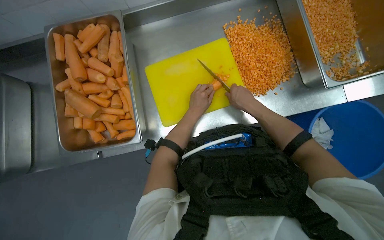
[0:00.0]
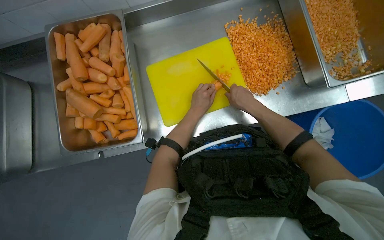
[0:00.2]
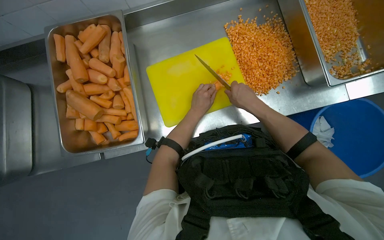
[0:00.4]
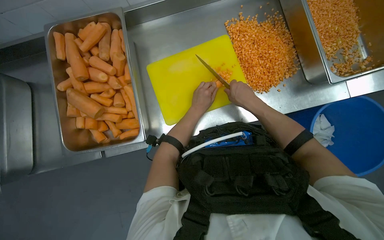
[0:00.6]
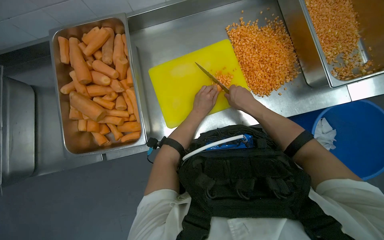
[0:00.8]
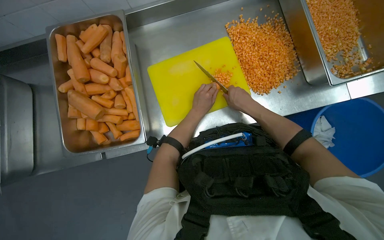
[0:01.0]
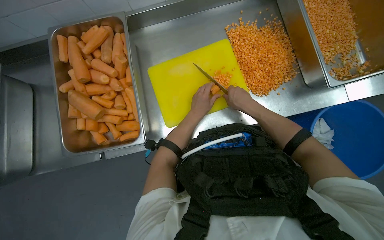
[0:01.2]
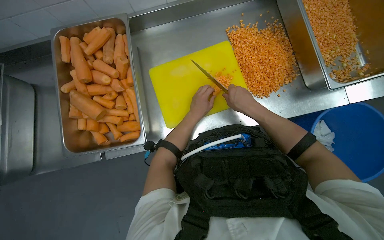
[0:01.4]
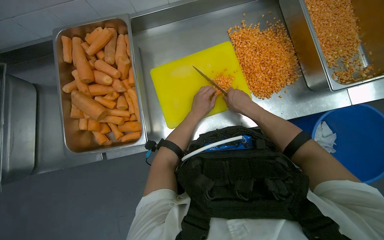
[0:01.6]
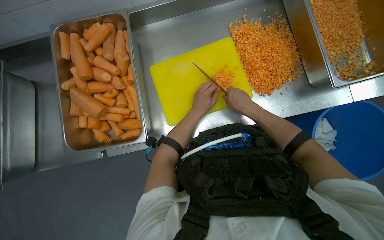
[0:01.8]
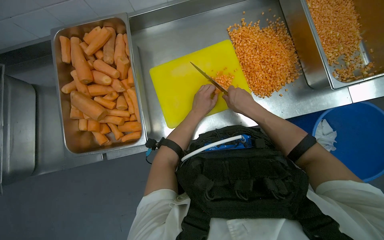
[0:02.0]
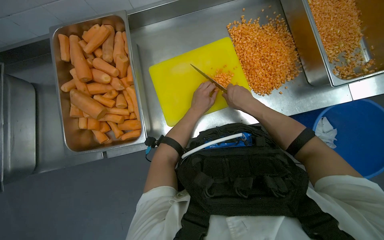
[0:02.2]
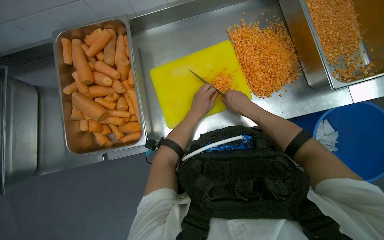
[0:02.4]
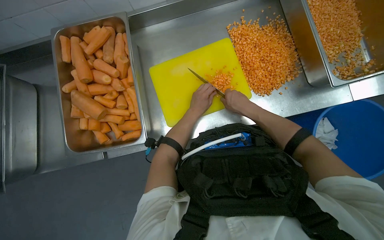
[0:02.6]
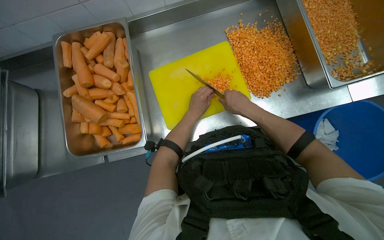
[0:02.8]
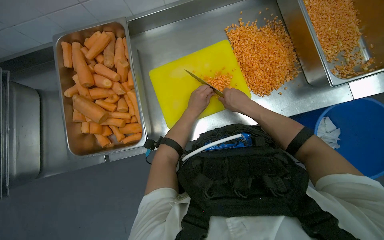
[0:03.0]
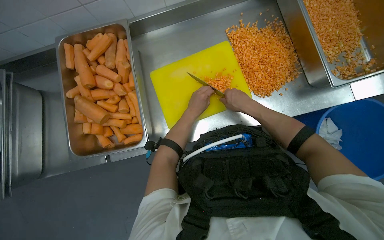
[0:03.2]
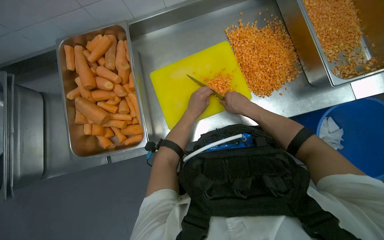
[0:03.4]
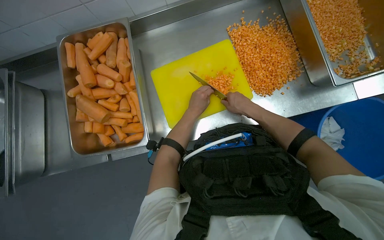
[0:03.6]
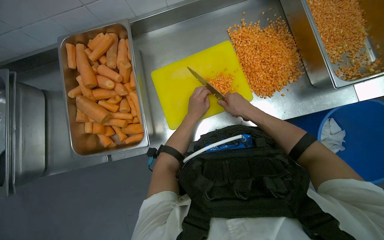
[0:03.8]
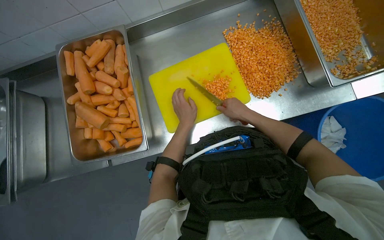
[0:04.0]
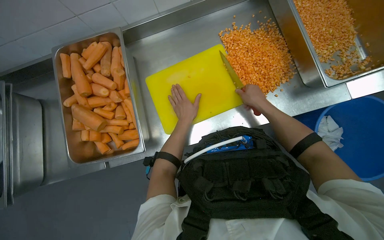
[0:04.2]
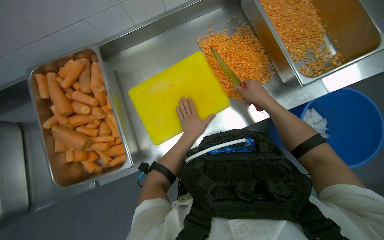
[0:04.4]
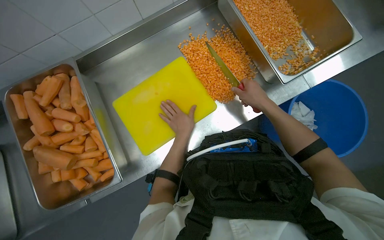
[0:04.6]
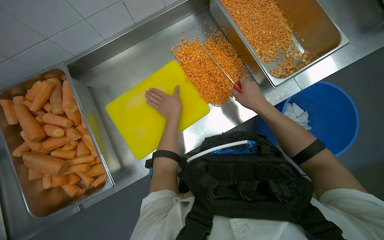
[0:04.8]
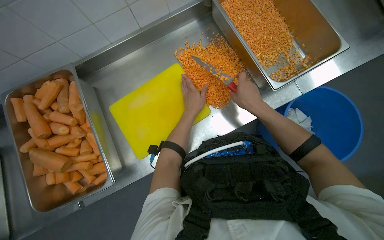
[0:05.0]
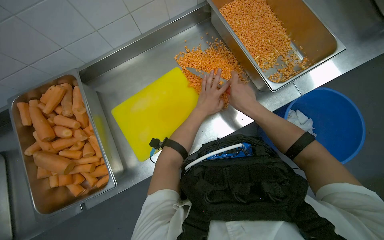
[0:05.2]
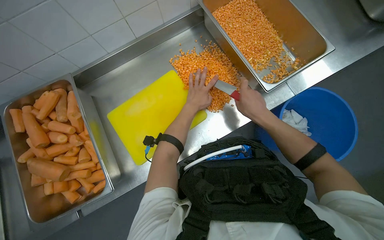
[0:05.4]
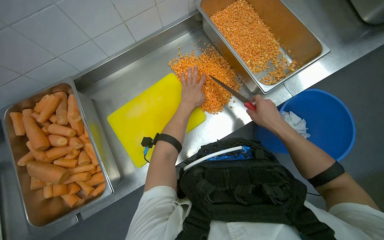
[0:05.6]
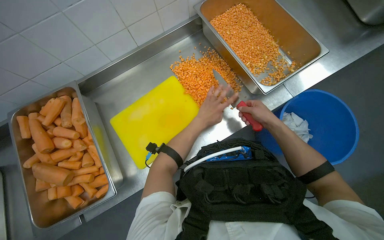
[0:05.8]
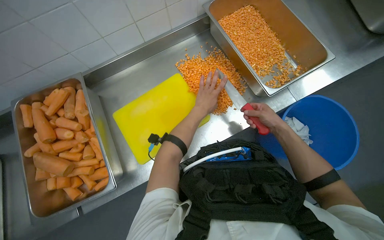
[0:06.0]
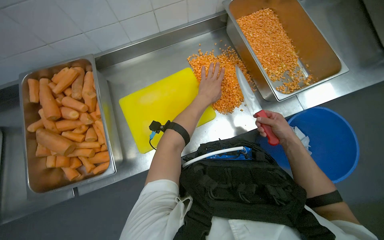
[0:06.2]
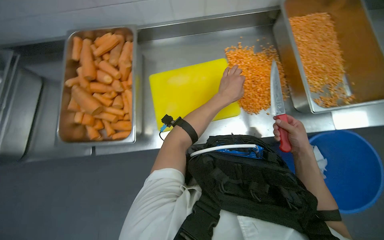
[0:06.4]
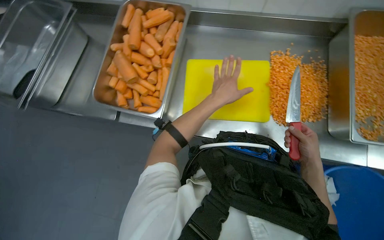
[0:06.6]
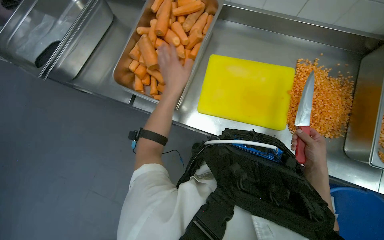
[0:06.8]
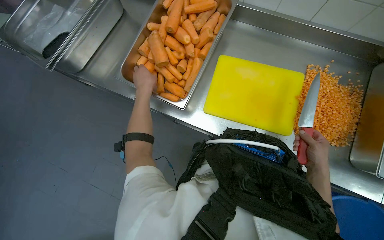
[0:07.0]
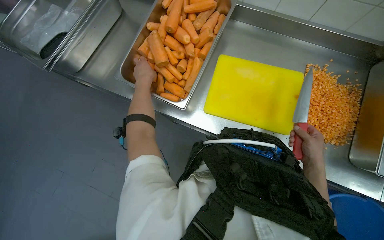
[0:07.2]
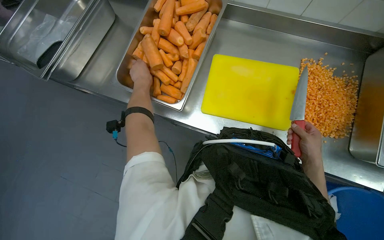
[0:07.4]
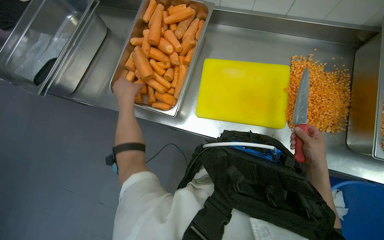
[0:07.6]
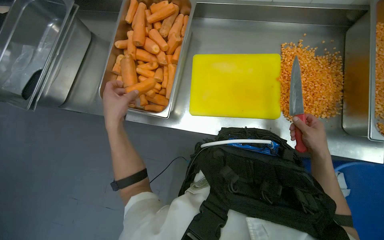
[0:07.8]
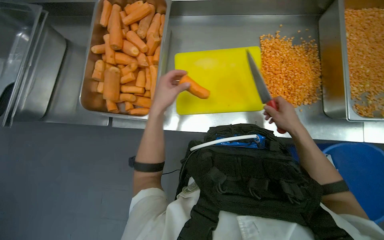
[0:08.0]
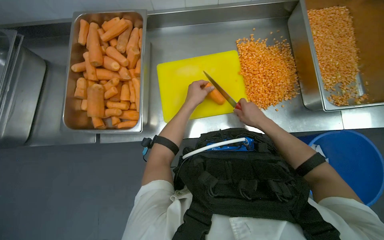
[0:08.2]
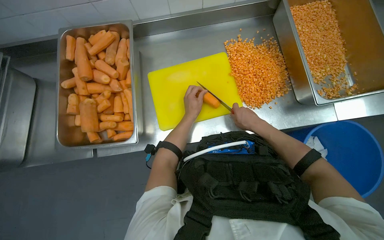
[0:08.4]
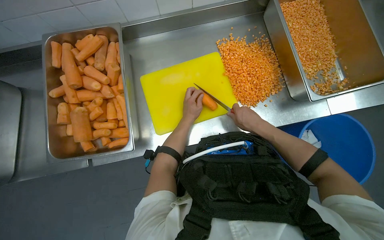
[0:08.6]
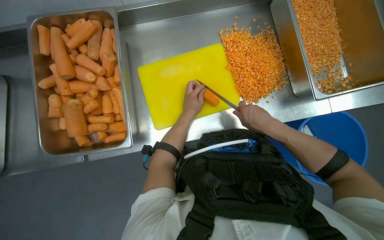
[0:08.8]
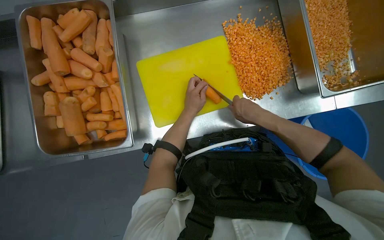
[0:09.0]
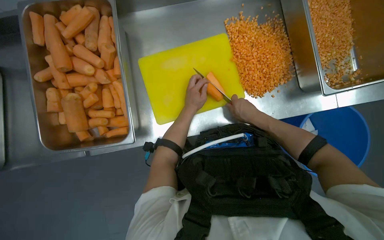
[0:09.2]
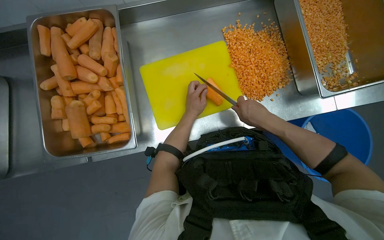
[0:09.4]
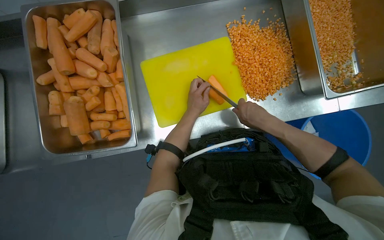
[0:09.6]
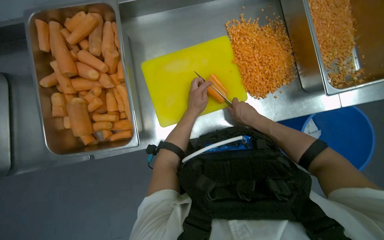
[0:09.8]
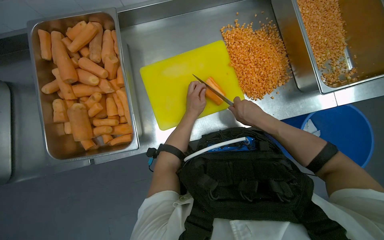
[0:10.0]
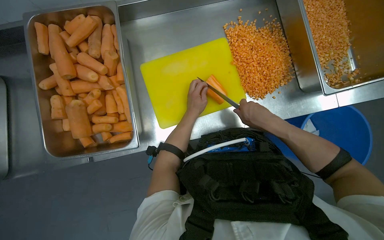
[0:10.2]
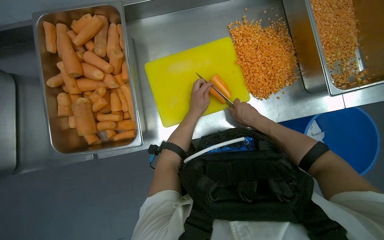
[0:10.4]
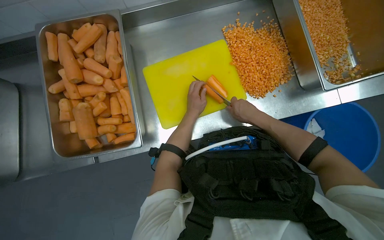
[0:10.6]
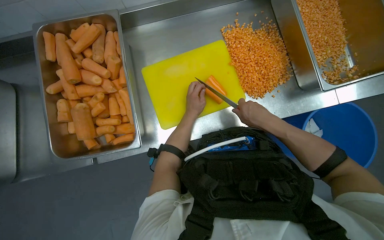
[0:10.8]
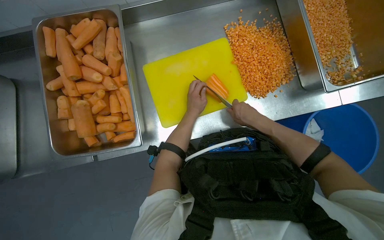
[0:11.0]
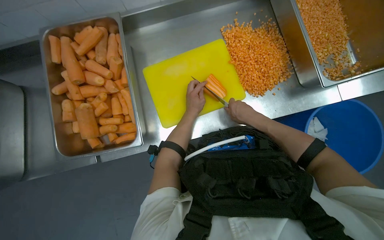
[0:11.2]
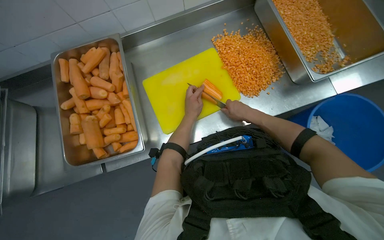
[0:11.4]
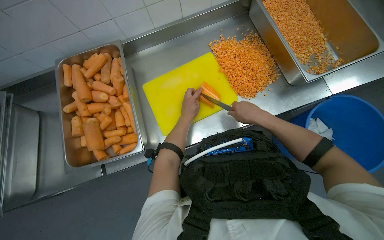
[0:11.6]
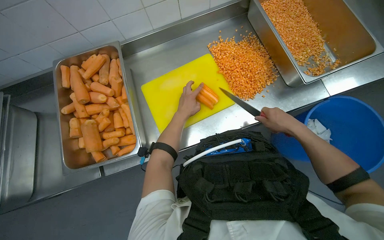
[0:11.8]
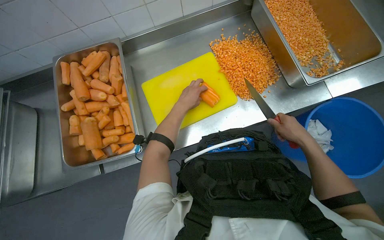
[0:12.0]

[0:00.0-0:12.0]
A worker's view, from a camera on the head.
Job: preparing food.
The whole recording: Dicing carrots on cutting board. The worker continues dicing carrots on a yellow cutting board and pushes the diced pieces into a metal tray.
0:00.0 to 0:03.0: The hands work in one place, with small movements.
0:03.0 to 0:04.4: The right hand shifts roughly 15 cm to the right.
0:04.4 to 0:06.0: The left hand goes roughly 15 cm up the picture; the right hand shifts about 15 cm to the right.
0:06.0 to 0:07.6: The wearer looks about 45 degrees further to the left.
0:07.6 to 0:09.0: The head turns to the right by some 30 degrees. The left hand moves to the right, some 35 cm, while the right hand travels to the left by some 10 cm.
0:09.0 to 0:10.4: The hands make small movements and keep their place.
0:10.4 to 0:12.0: The right hand shifts approximately 20 cm to the right and down the picture.

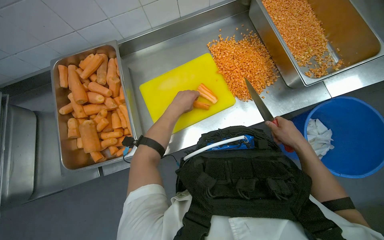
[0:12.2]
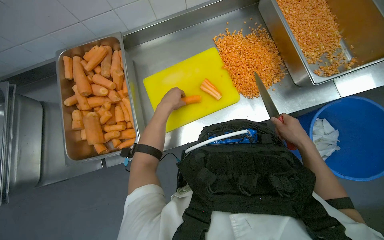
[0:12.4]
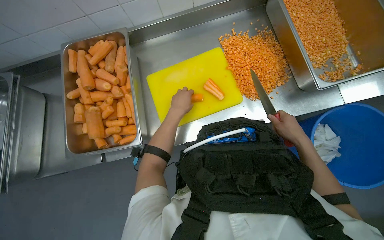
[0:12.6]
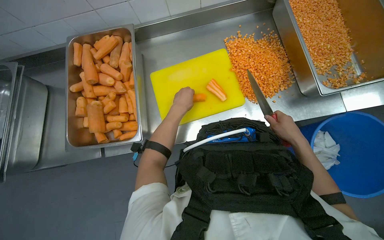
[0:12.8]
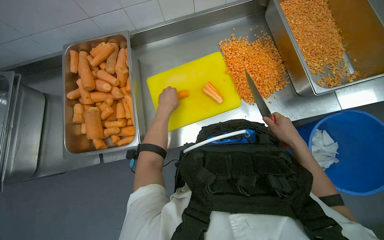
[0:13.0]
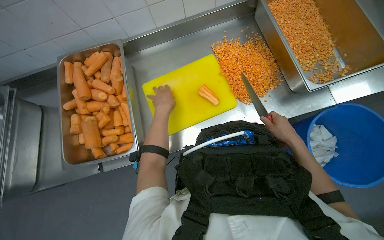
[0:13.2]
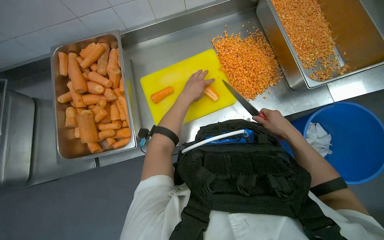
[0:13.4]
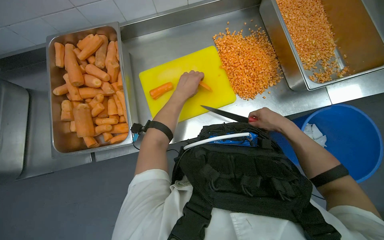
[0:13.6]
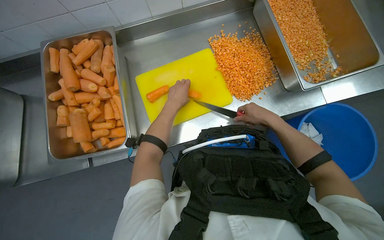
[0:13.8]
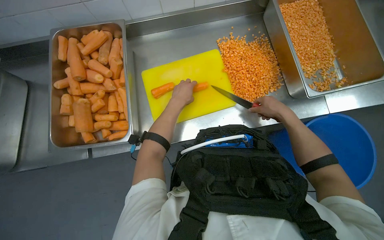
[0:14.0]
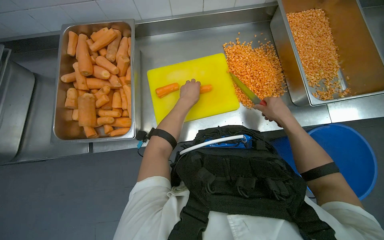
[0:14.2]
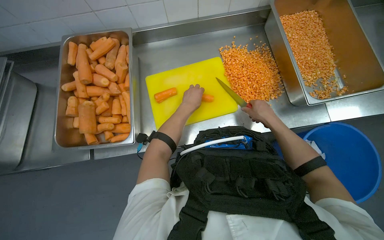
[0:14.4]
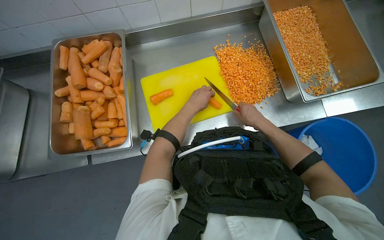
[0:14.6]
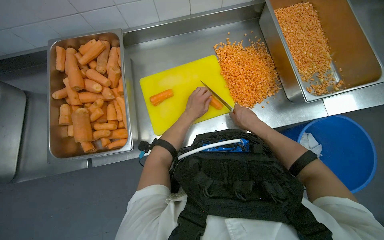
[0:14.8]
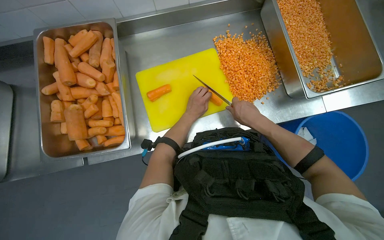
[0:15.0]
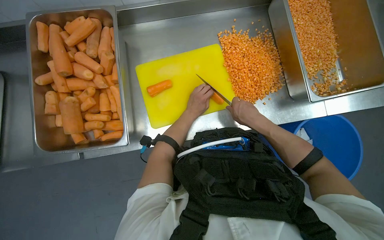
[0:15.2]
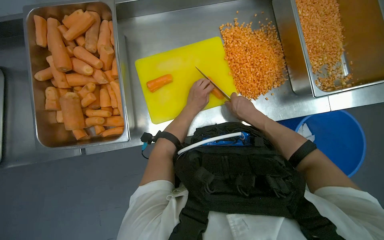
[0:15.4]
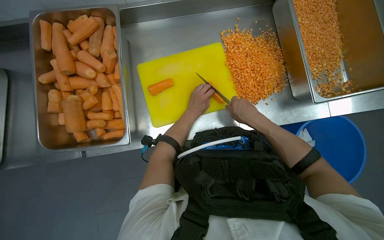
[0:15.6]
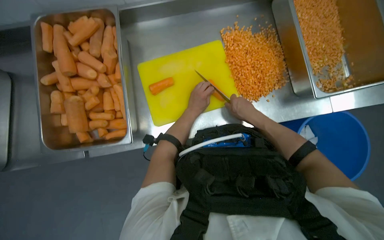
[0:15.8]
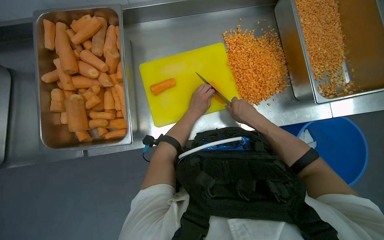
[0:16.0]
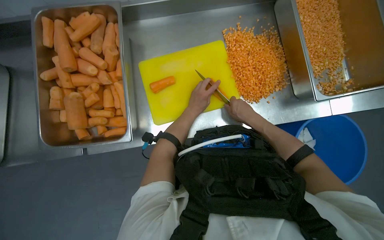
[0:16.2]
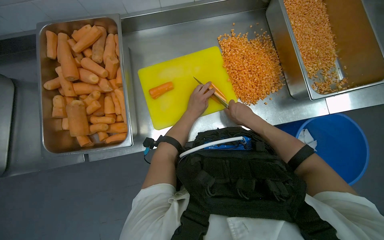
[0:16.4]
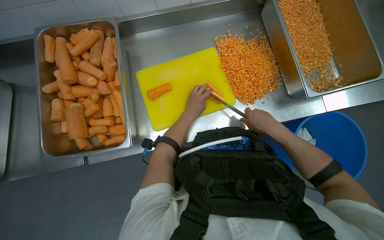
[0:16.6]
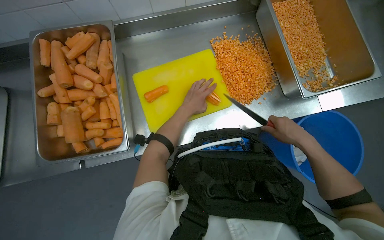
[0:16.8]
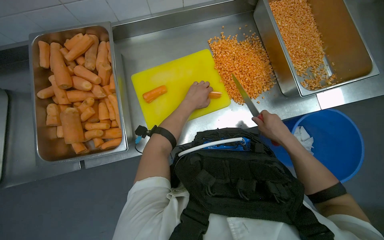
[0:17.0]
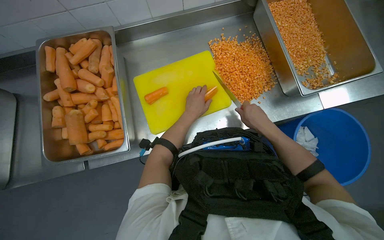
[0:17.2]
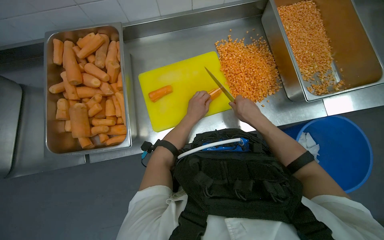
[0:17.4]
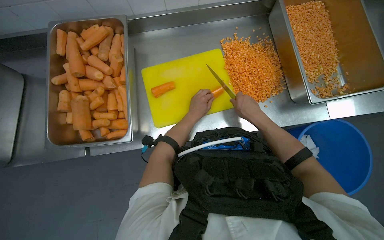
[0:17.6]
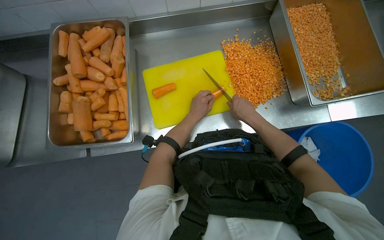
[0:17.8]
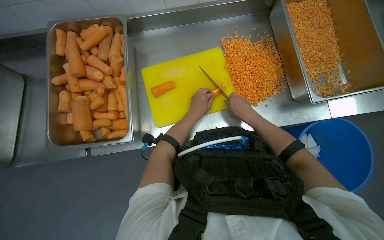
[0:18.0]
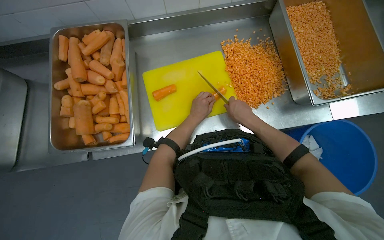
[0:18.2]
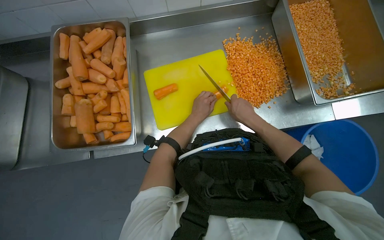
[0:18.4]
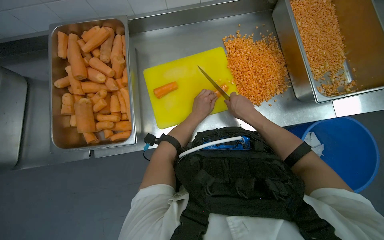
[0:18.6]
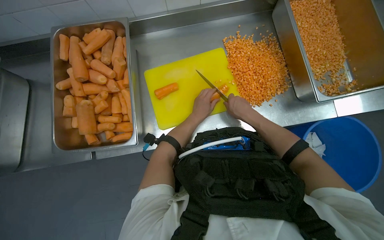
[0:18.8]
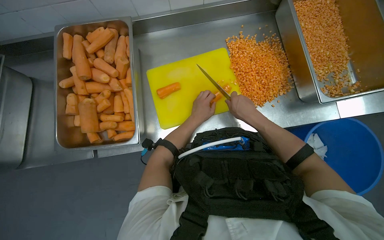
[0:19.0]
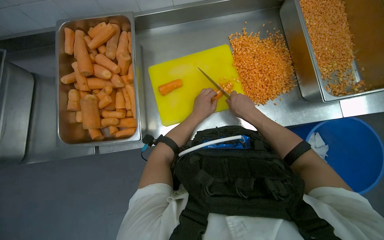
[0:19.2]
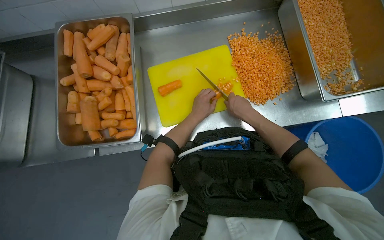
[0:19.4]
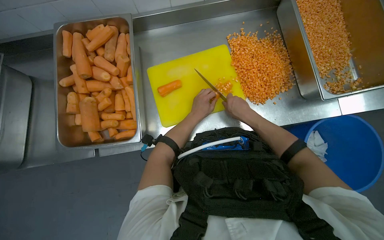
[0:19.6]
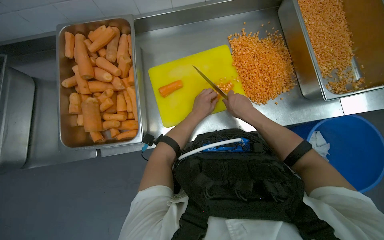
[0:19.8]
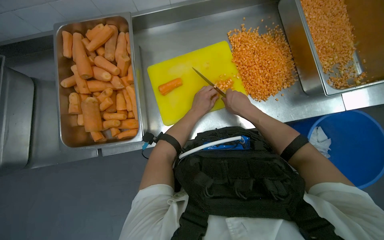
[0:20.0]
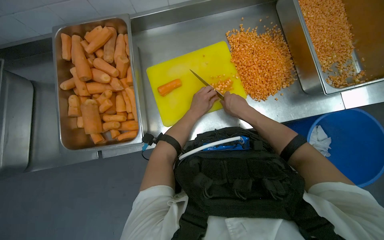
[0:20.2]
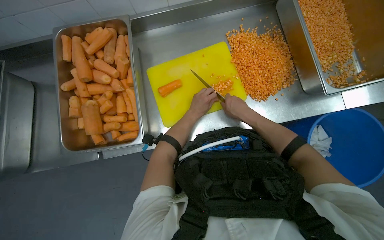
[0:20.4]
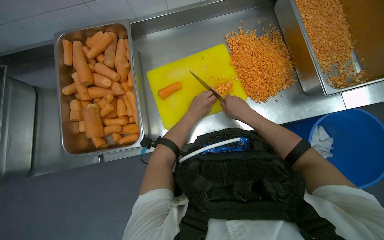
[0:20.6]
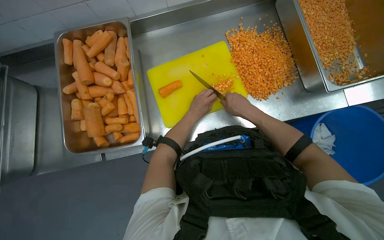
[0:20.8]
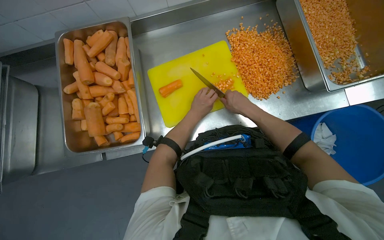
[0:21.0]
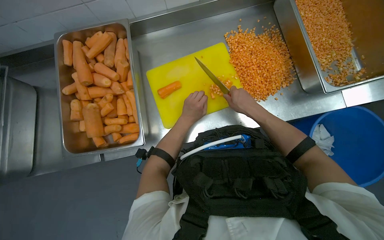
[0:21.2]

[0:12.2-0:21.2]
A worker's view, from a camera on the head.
Job: preparing food.
The whole recording: Dicing carrots on cutting board. The worker continues dicing carrots on a yellow cutting board and pushes the diced pieces into a metal tray.
0:12.2 to 0:13.8: The right hand heads up the picture, covering approximately 10 cm.
0:13.8 to 0:15.2: The right hand goes some 10 cm to the left.
0:15.2 to 0:16.6: The hands stay close to where they were, moving slightly.
0:18.2 to 0:21.2: The hands stay close to where they were, moving slightly.
